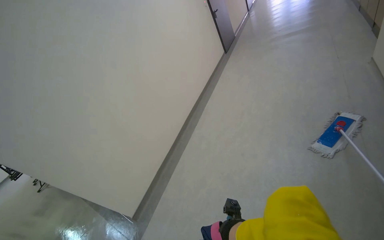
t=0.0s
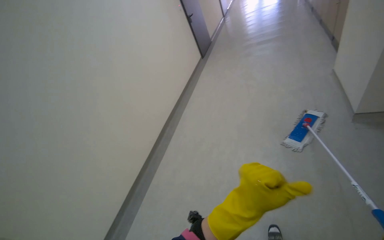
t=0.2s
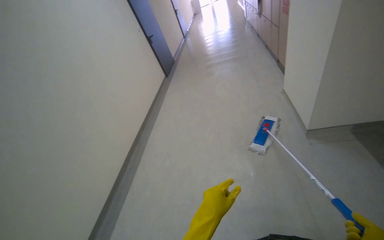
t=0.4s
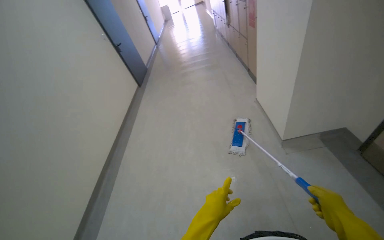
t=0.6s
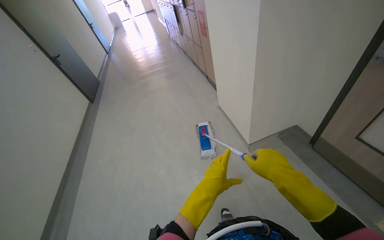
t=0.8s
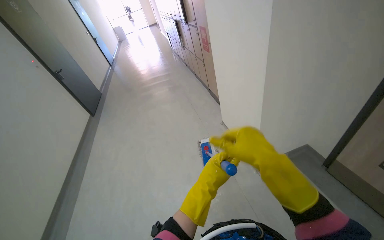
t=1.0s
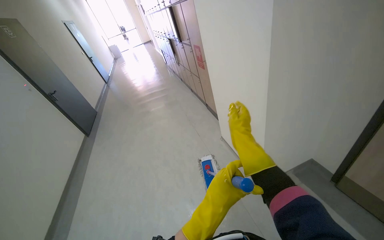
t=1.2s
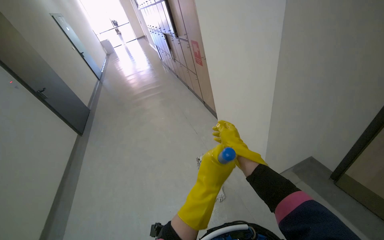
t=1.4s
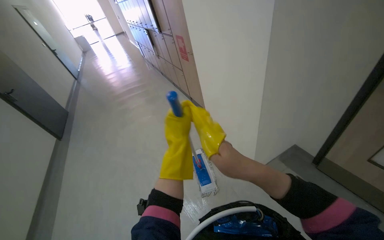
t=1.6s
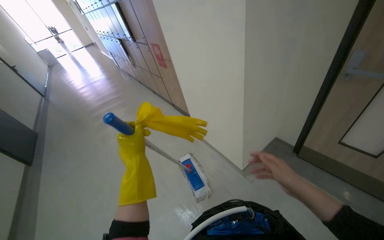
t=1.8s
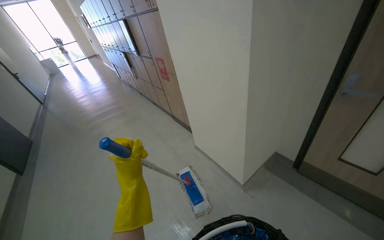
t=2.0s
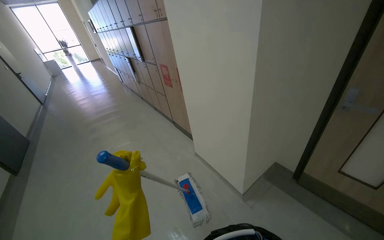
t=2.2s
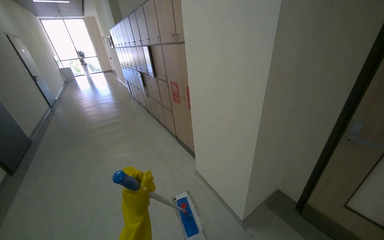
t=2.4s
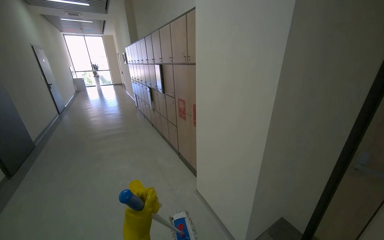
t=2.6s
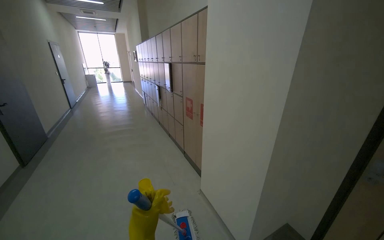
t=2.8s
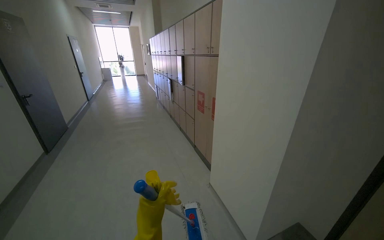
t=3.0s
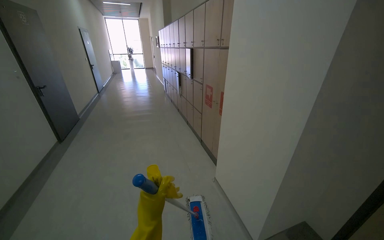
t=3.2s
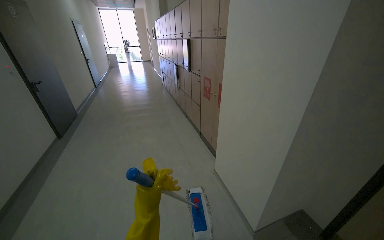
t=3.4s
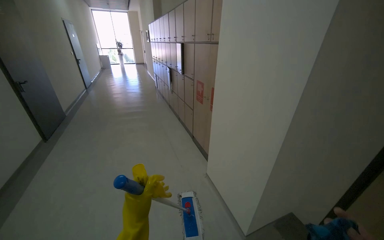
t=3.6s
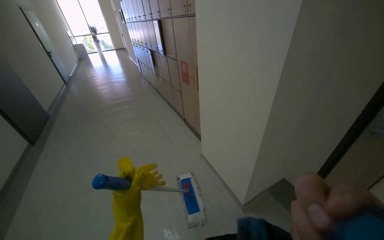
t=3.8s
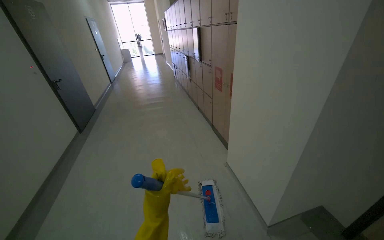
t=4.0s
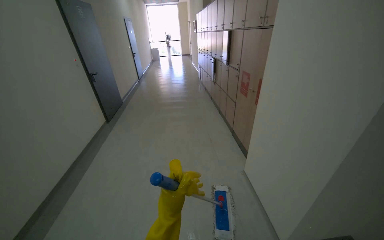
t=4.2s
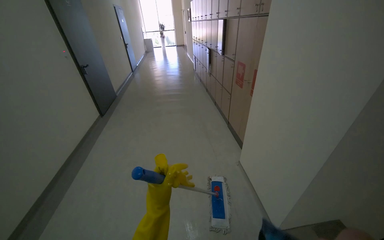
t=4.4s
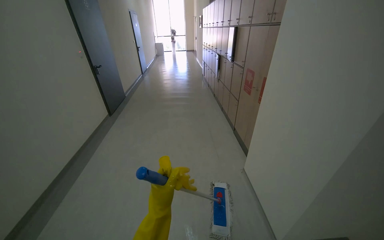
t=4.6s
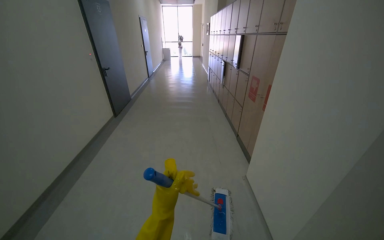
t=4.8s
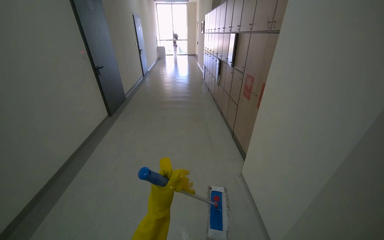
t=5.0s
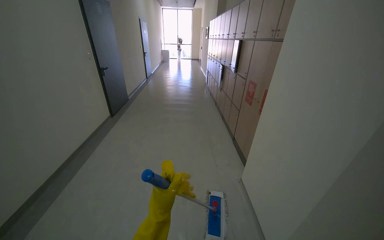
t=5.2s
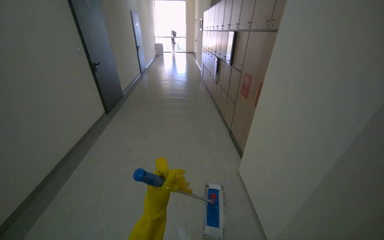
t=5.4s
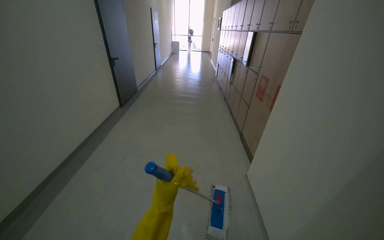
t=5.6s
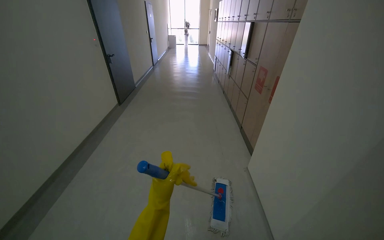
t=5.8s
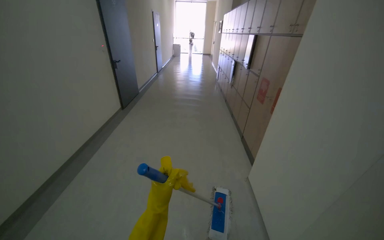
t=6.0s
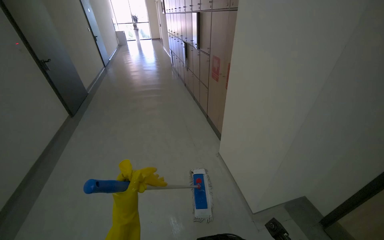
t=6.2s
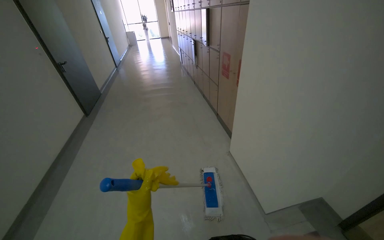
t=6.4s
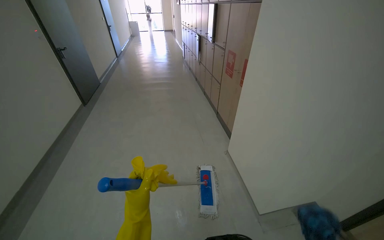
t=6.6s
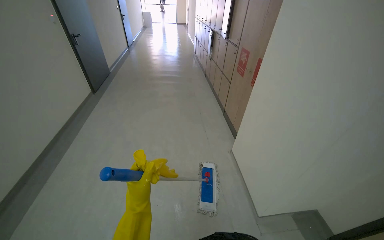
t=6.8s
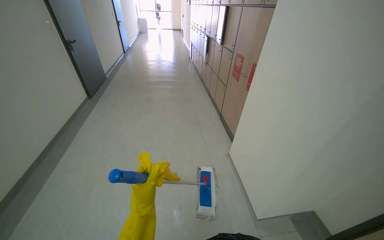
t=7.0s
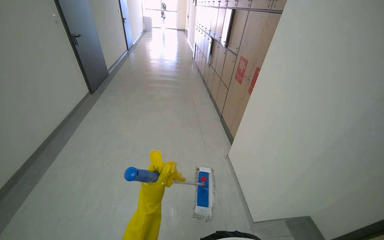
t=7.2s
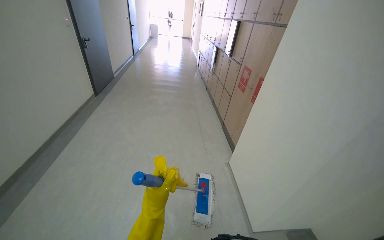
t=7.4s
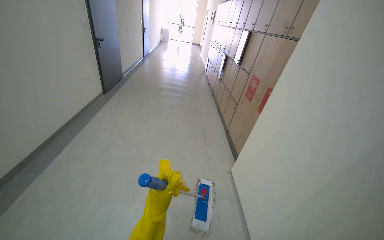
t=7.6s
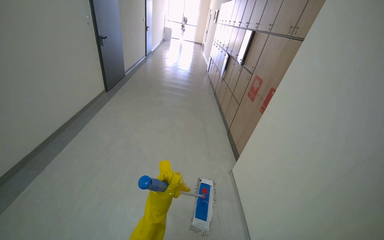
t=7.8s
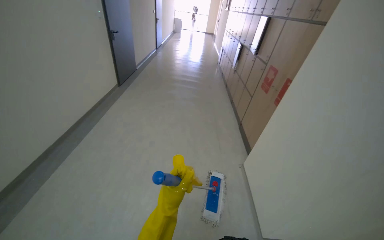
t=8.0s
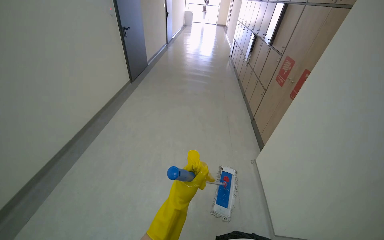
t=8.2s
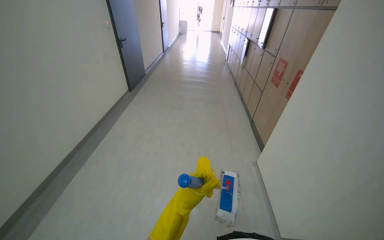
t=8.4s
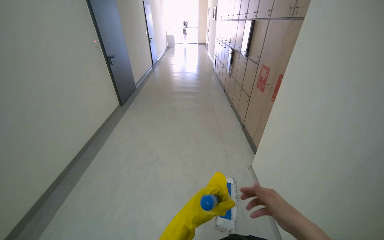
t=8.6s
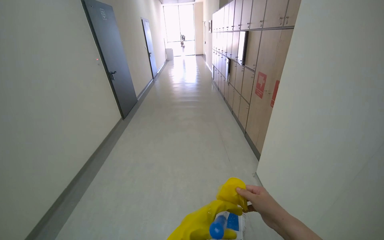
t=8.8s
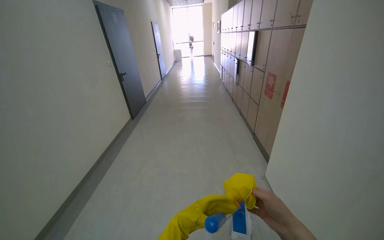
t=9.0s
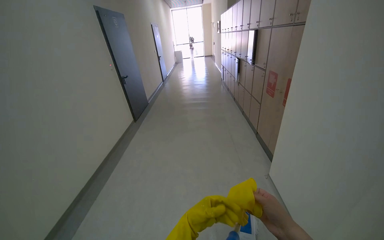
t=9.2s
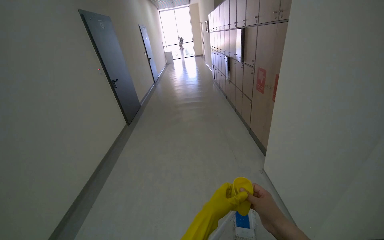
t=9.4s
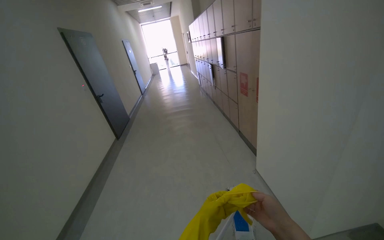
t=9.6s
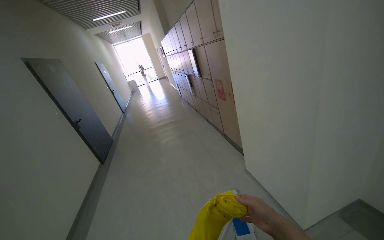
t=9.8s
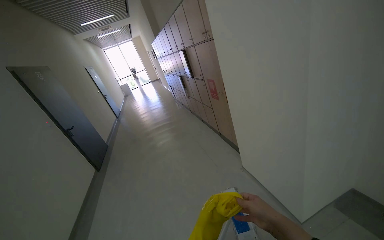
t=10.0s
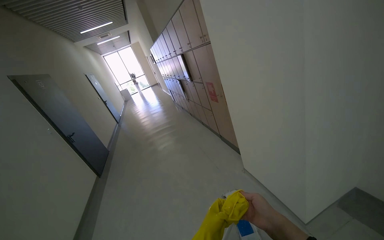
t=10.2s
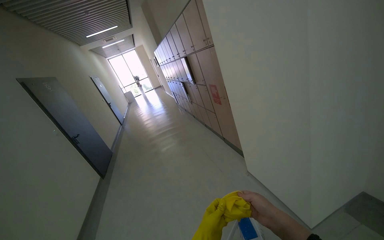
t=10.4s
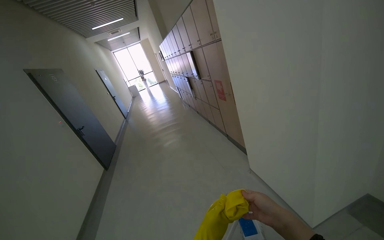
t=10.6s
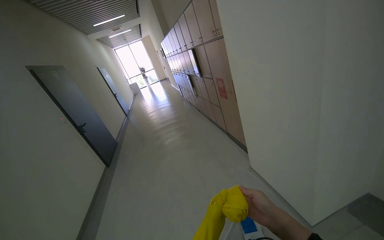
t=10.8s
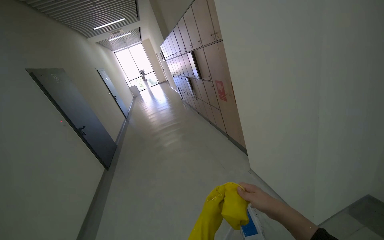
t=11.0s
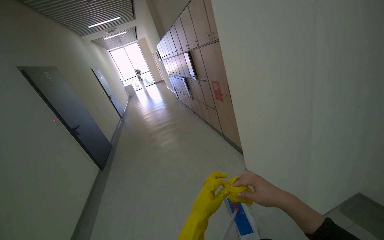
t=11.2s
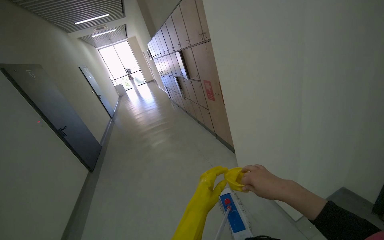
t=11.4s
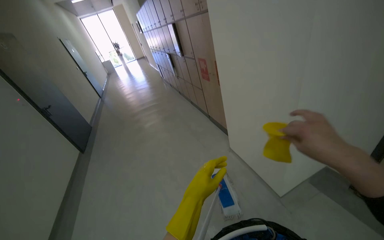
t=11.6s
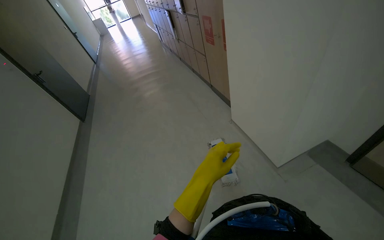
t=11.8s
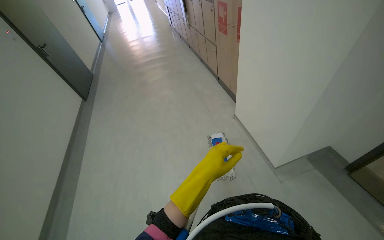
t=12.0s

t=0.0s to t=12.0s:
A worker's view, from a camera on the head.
Job: mopping floor.
The whole recording: Mopping hallway floor. The worker mops the hallway floor using a flat mop and a bucket.
t=0.0s to t=1.6s: The camera is carried roughly 50 cm. The head rotates some 55 degrees to the right. The view tilts about 15 degrees upward.
t=1.6s to t=3.0s: The camera pitches upward, by some 20 degrees.
t=9.0s to t=10.4s: The head turns to the right by about 25 degrees.
t=10.4s to t=12.0s: The view tilts approximately 25 degrees downward.

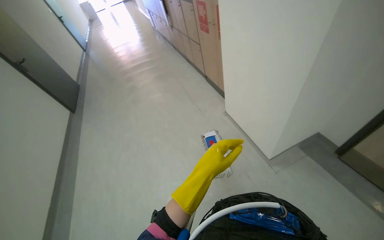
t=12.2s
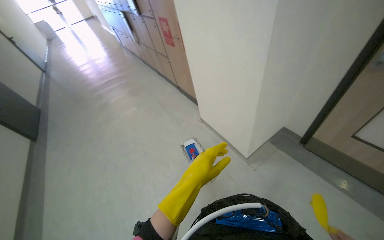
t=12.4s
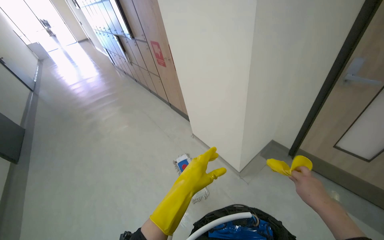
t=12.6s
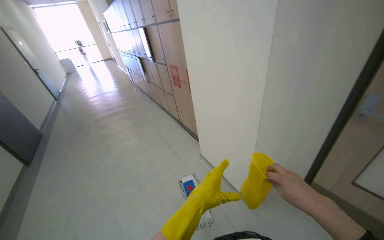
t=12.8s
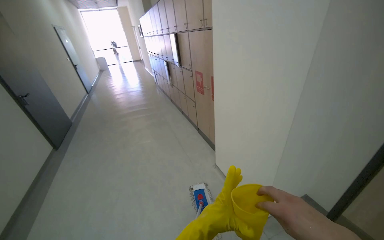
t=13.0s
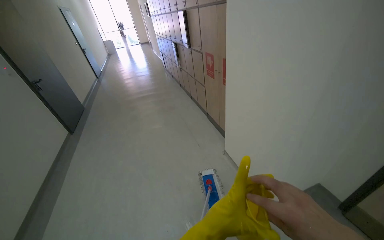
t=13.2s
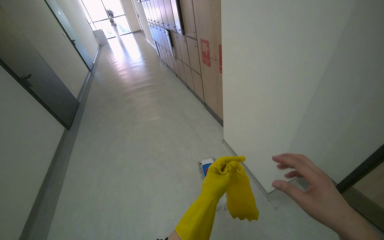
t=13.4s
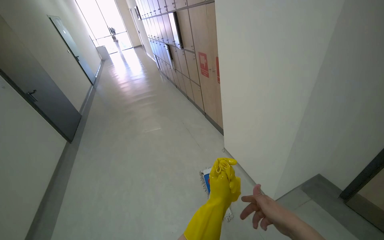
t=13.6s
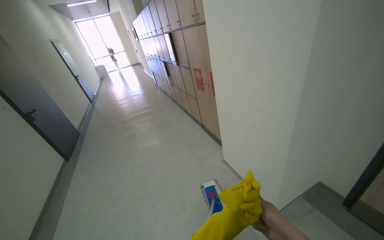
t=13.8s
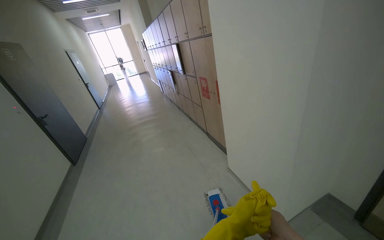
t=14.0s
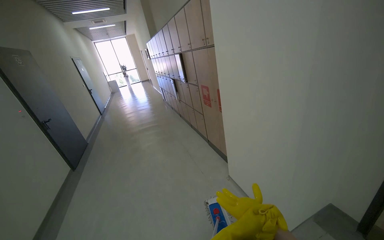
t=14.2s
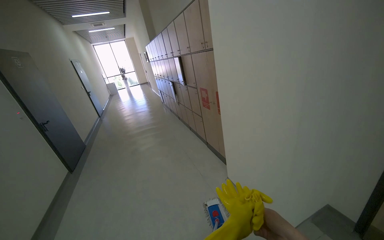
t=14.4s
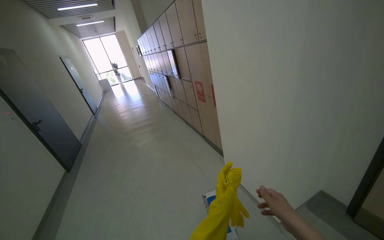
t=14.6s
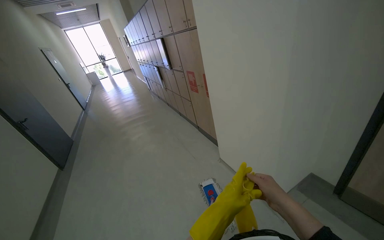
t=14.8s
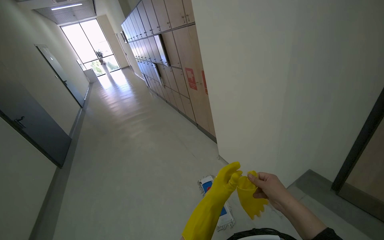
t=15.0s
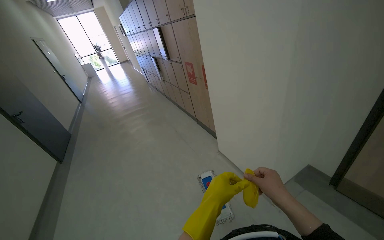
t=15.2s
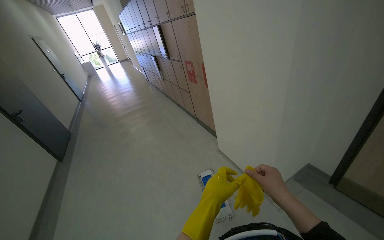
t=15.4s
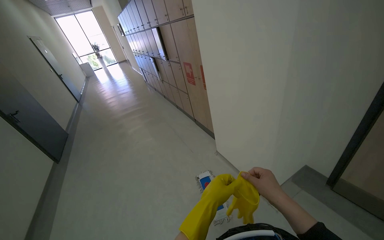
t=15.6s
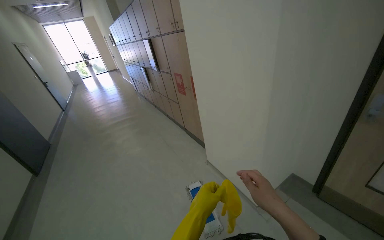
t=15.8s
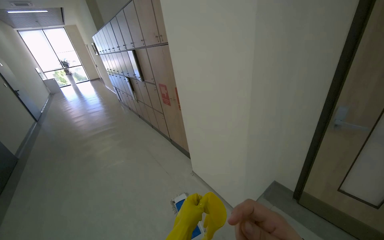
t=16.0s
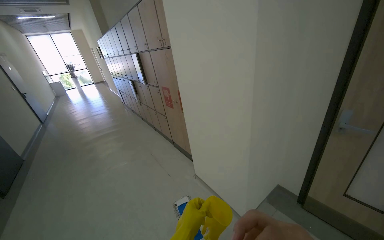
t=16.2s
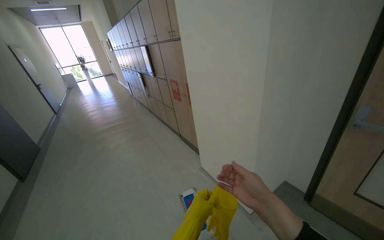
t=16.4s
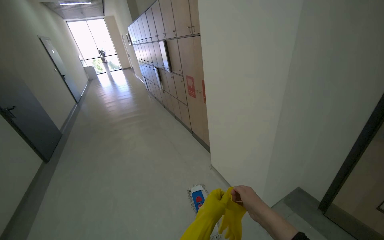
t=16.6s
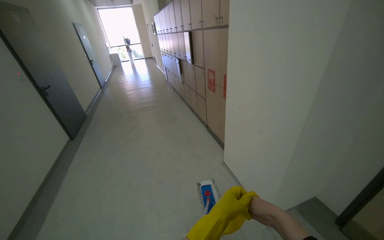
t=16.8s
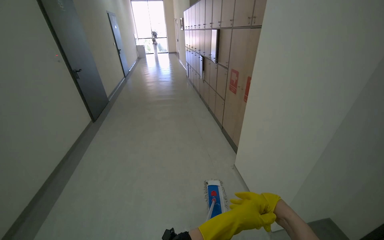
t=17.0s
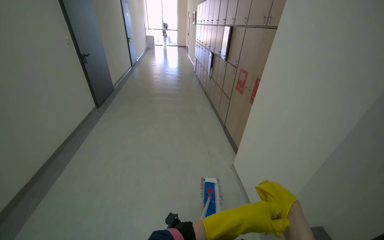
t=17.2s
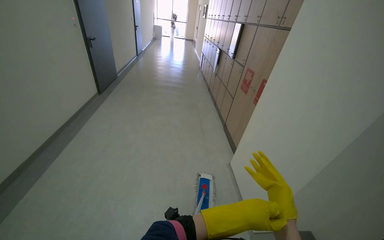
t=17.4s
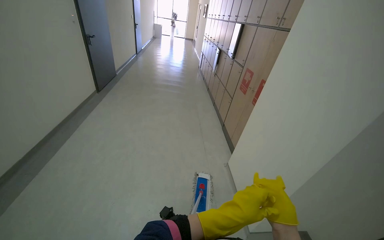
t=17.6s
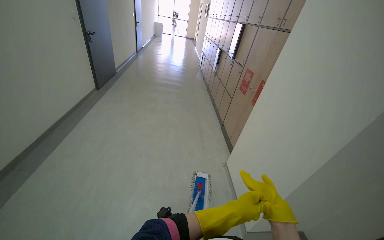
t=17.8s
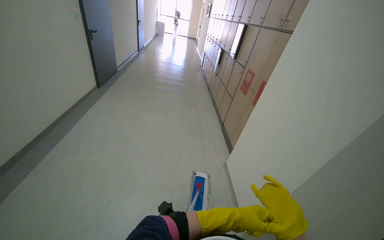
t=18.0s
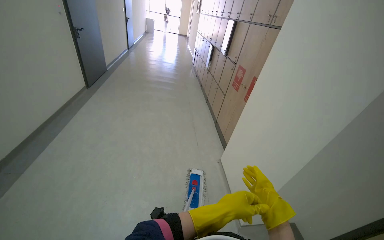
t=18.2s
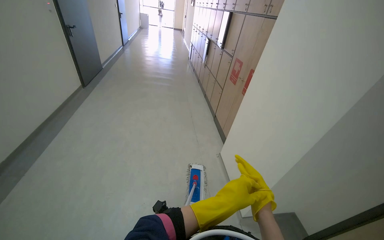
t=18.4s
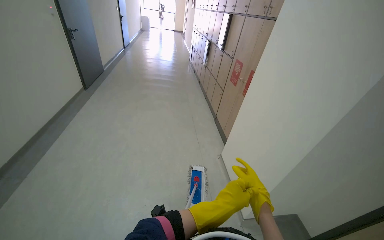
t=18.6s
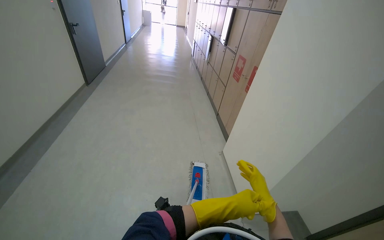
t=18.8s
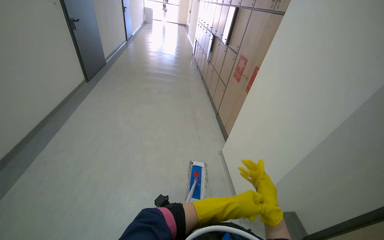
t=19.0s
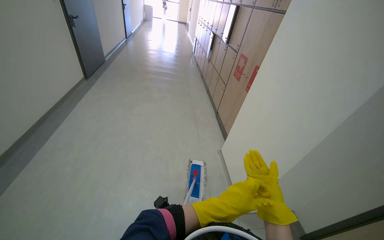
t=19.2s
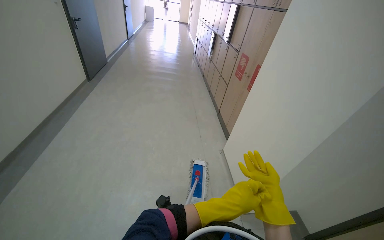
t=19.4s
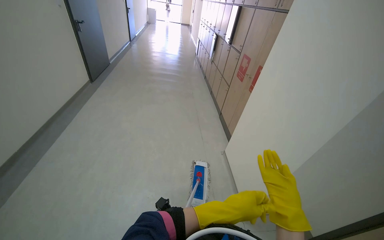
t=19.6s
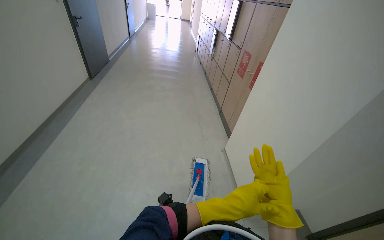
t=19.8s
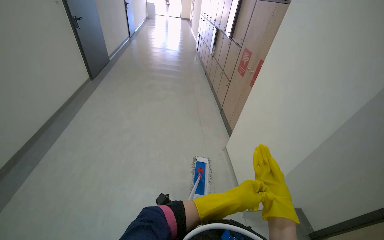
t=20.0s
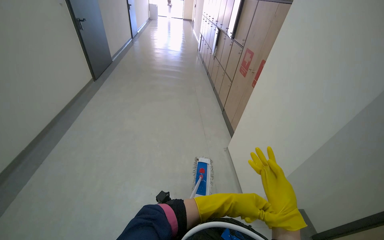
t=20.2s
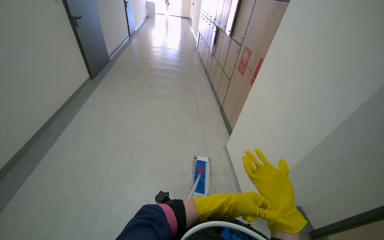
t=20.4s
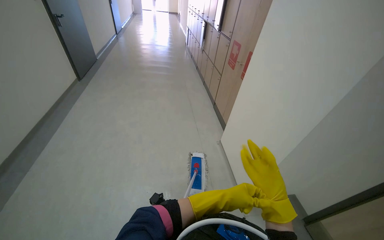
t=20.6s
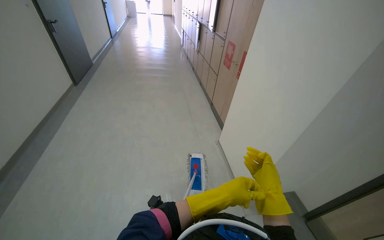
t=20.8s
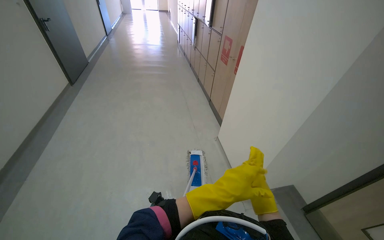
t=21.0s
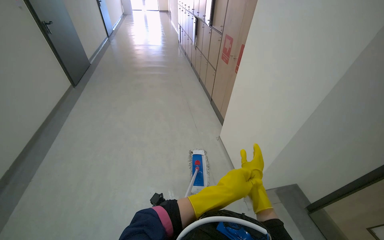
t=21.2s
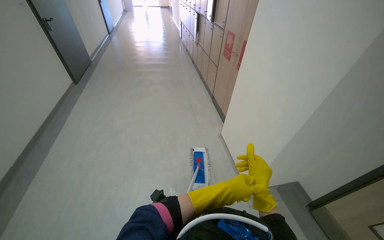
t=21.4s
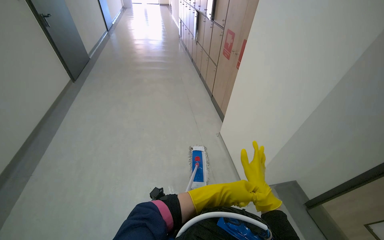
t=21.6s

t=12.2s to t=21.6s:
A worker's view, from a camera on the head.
Job: mopping floor.
The whole recording: Mopping hallway floor. The worker mops the hallway floor using a flat mop and a bucket.
t=12.2s to t=13.8s: The view tilts about 20 degrees upward.
t=20.0s to t=21.6s: The right hand swings nearer and farther, approximately 10 cm each way, with 2 reversals.
